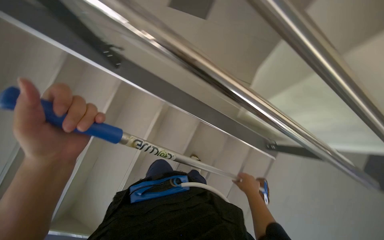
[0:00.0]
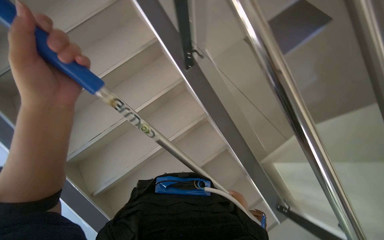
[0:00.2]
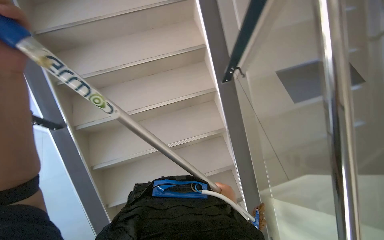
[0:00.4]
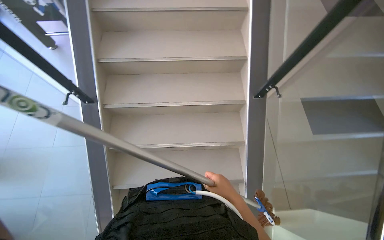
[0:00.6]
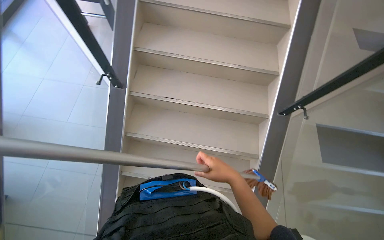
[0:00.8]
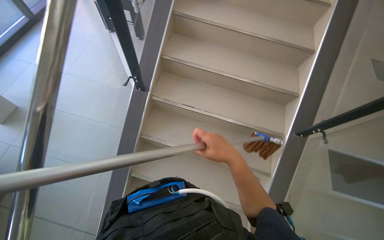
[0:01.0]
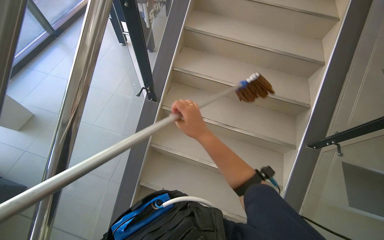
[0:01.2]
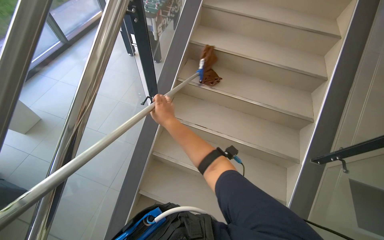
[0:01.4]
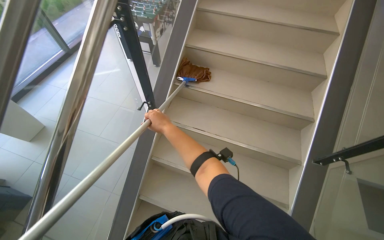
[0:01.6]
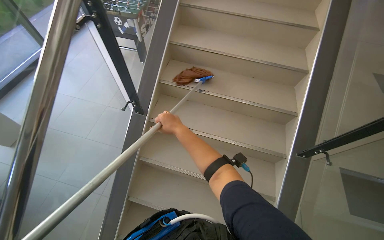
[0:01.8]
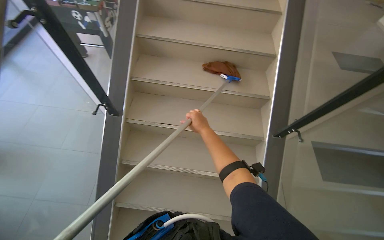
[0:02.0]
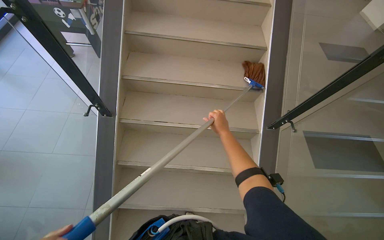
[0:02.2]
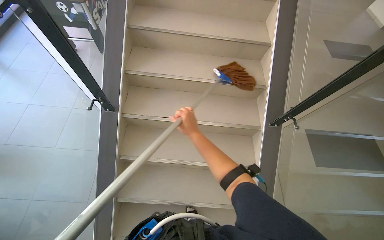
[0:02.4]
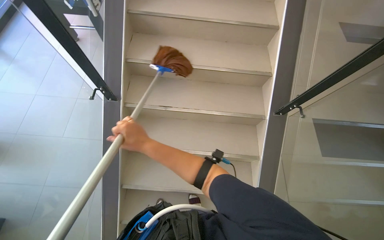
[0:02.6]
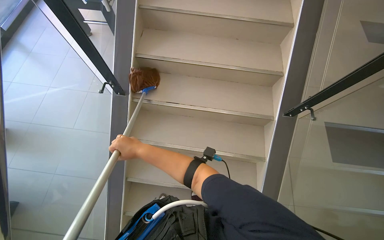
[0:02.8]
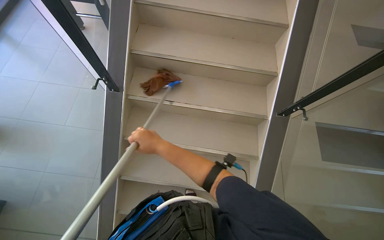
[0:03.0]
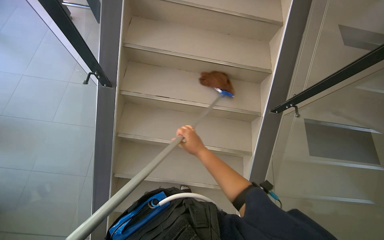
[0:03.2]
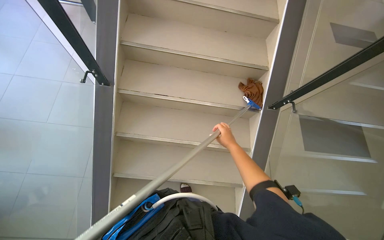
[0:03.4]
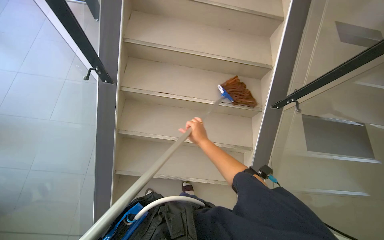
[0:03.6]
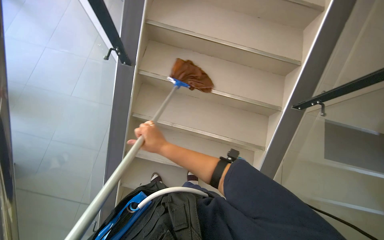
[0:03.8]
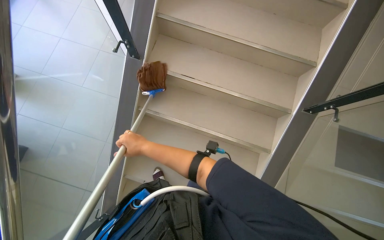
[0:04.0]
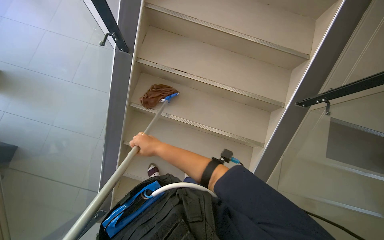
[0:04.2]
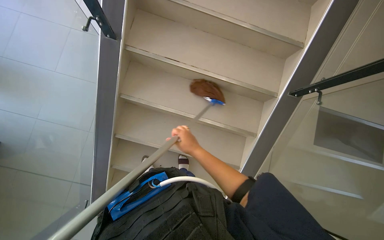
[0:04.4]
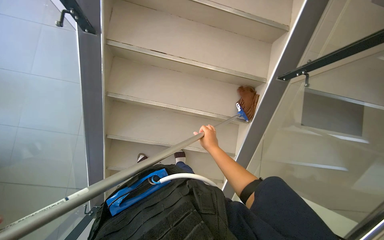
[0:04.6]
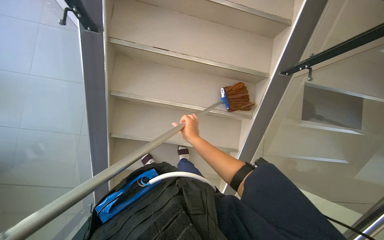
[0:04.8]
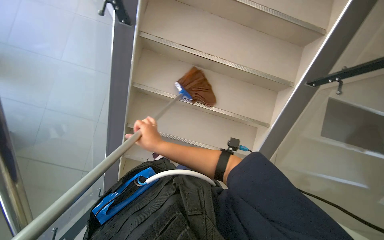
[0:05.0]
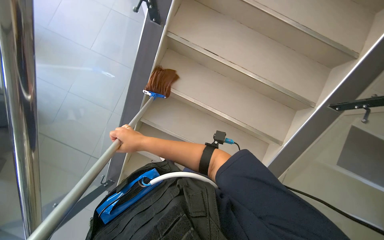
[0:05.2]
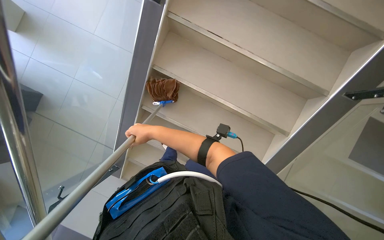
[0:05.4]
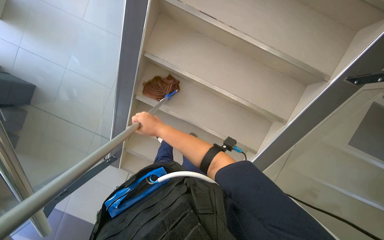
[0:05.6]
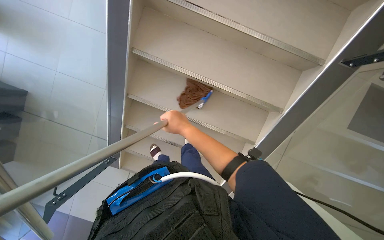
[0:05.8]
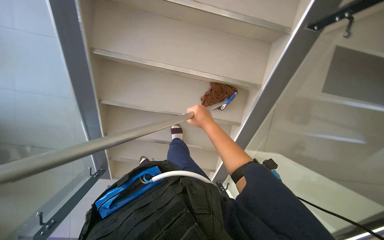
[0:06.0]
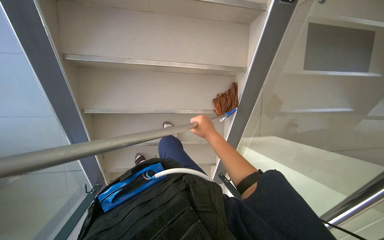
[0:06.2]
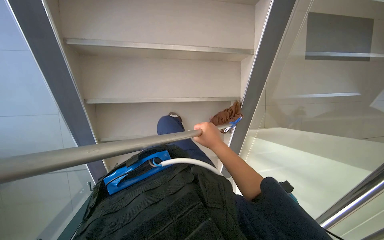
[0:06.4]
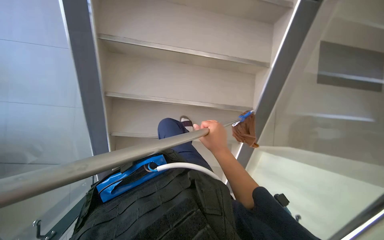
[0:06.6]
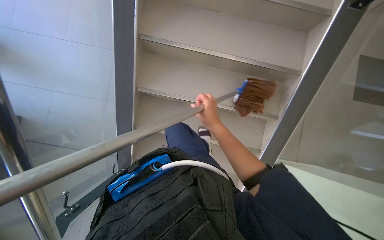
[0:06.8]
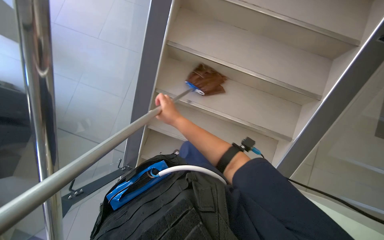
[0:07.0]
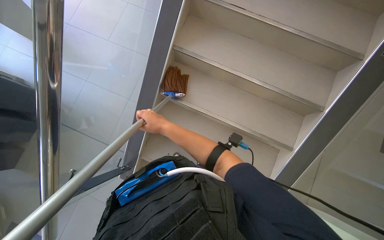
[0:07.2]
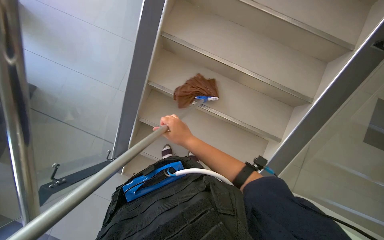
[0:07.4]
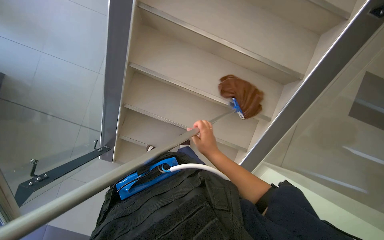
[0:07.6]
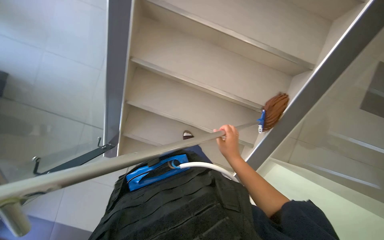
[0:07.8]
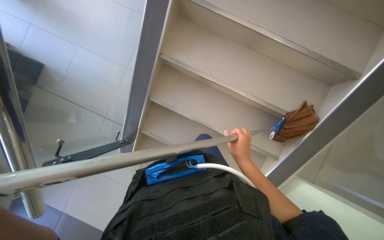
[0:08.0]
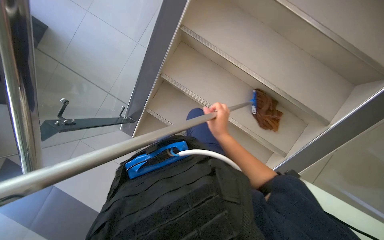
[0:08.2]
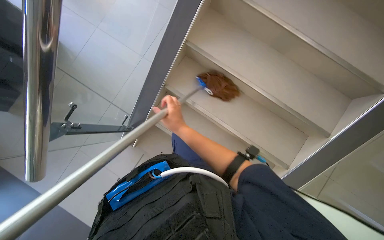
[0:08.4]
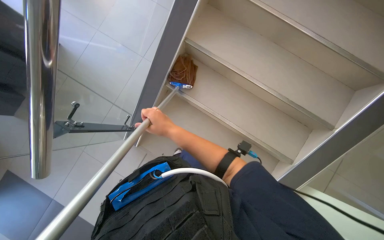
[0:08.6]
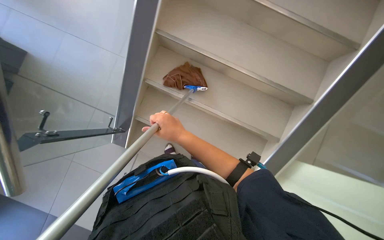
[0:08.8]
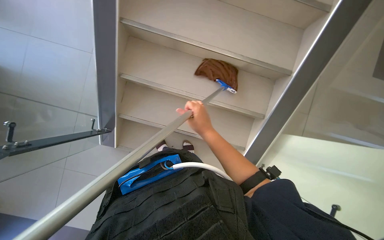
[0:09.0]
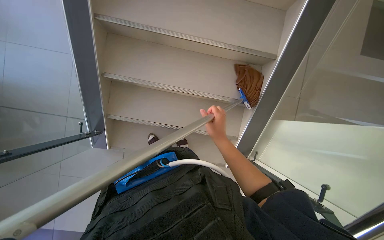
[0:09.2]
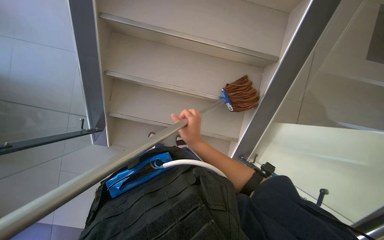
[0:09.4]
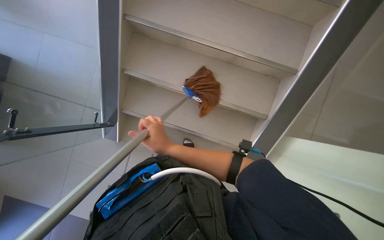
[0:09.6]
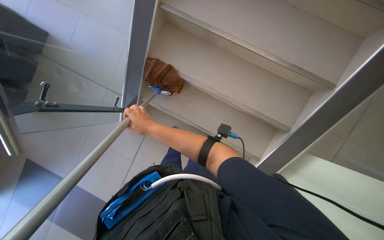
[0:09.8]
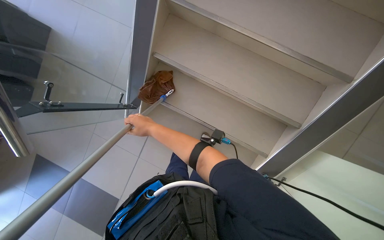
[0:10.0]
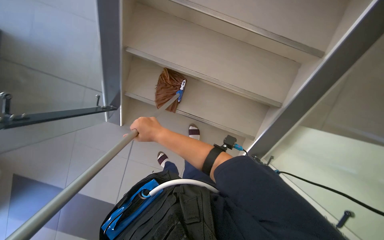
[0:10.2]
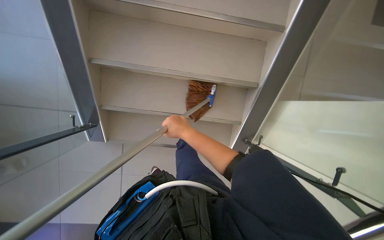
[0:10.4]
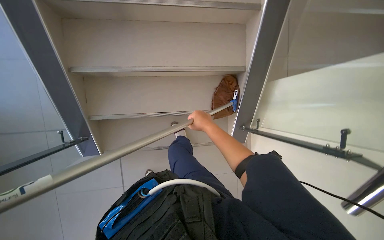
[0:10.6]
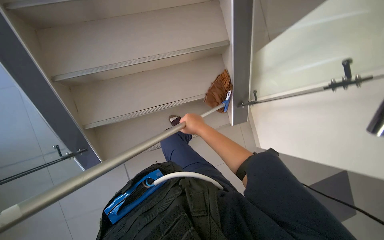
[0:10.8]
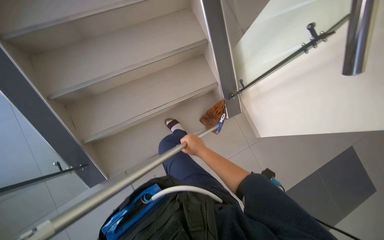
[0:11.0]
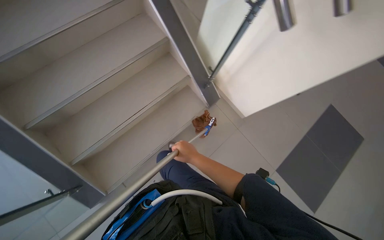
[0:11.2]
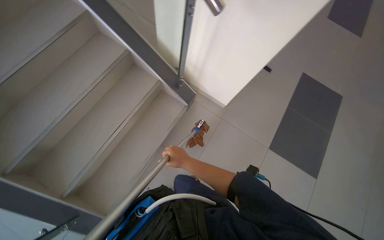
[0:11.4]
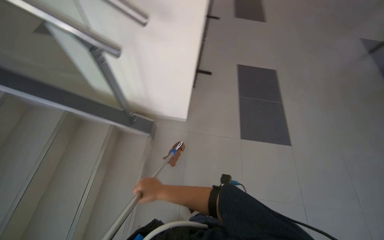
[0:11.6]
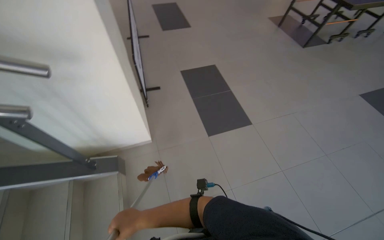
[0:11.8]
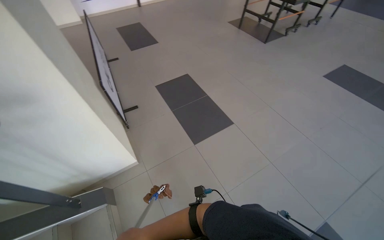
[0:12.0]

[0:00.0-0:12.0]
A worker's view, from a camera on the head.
Job: mopping floor.
The whole recording: Cleaning stairs. The worker cleans the stairs with a mop, moving downwards.
0:00.0 to 0:01.6: The wearer's head swings approximately 75 degrees to the left.
0:01.6 to 0:03.0: The wearer looks about 15 degrees further downward. The right hand swings left and right, roughly 30 cm each way, with 2 reversals.
0:03.0 to 0:04.4: The camera pitches downward, by roughly 15 degrees. The right hand swings left and right, approximately 30 cm each way, with 2 reversals.
0:04.4 to 0:06.0: The wearer looks about 20 degrees further downward. The right hand goes left and right, approximately 25 cm each way, reversing 2 times.
0:06.0 to 0:07.6: The right hand shifts approximately 20 cm down the picture, and goes to the left and returns, some 15 cm each way.
0:07.6 to 0:09.0: The right hand reaches approximately 35 cm to the left, then returns.
0:10.4 to 0:12.0: The wearer moves some 80 cm. The head turns to the right by about 110 degrees. The view tilts some 25 degrees upward.

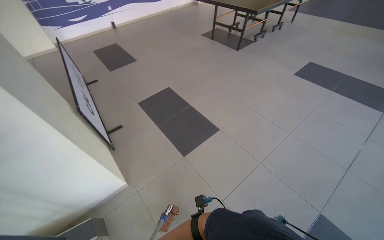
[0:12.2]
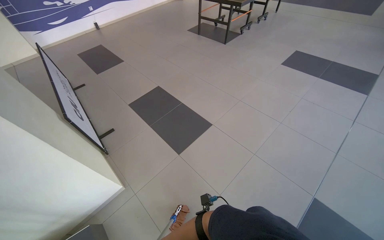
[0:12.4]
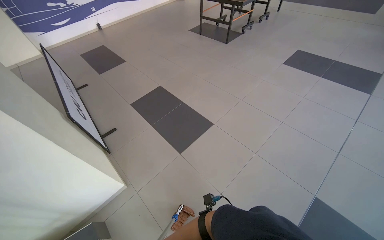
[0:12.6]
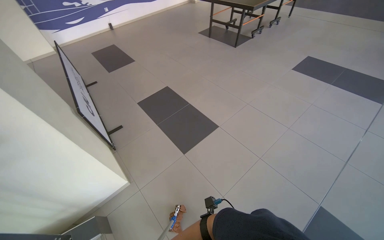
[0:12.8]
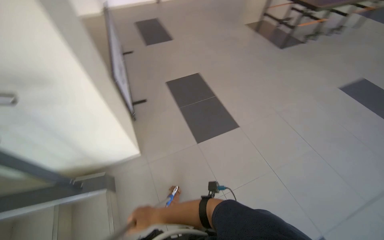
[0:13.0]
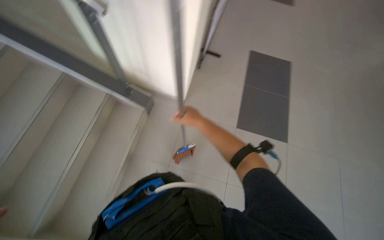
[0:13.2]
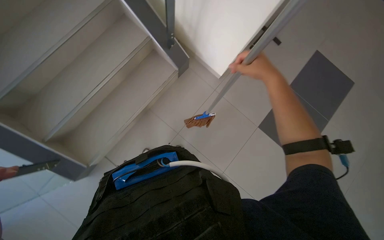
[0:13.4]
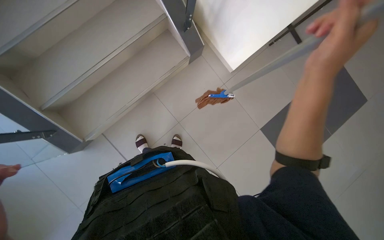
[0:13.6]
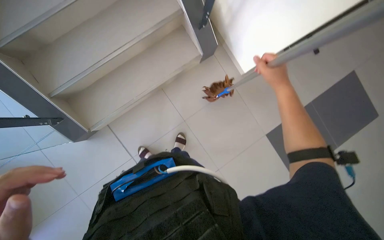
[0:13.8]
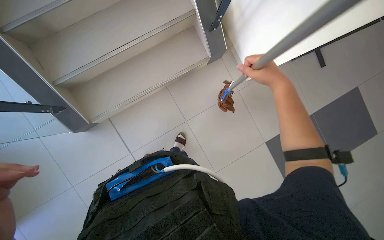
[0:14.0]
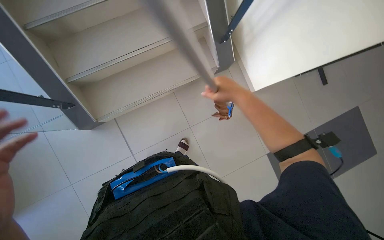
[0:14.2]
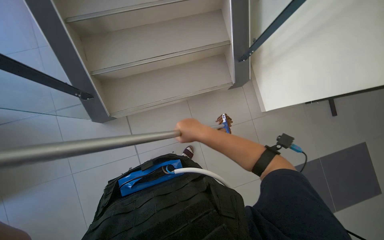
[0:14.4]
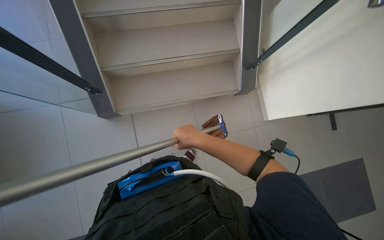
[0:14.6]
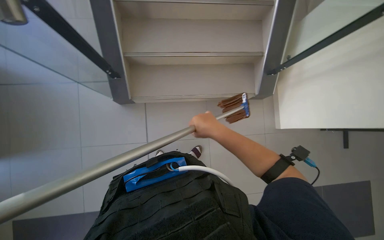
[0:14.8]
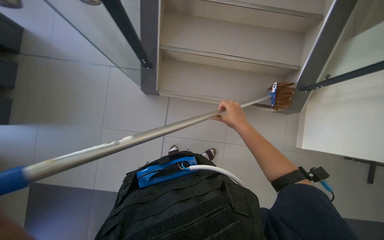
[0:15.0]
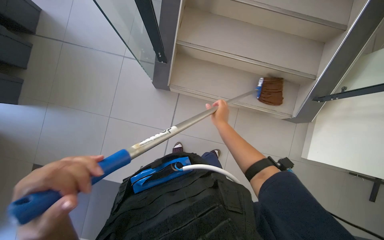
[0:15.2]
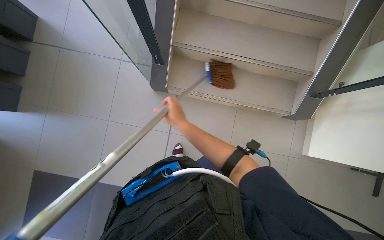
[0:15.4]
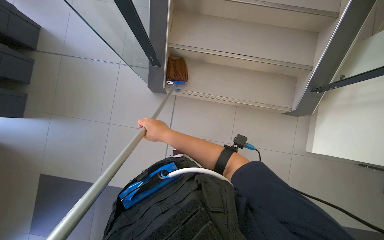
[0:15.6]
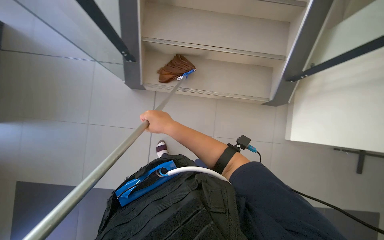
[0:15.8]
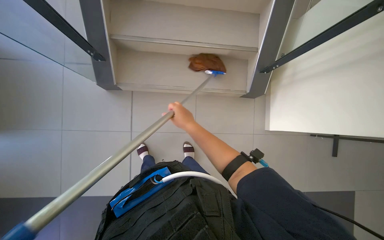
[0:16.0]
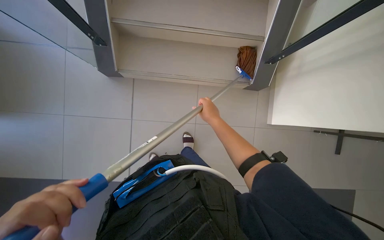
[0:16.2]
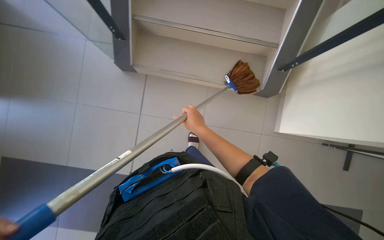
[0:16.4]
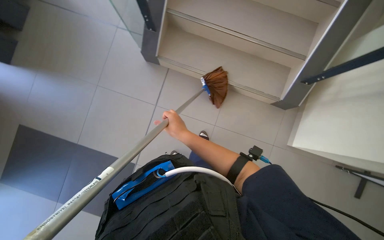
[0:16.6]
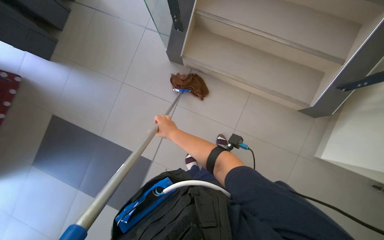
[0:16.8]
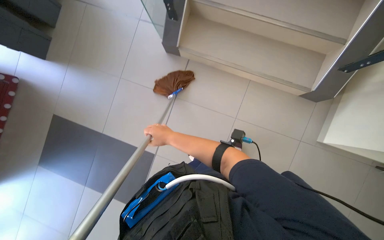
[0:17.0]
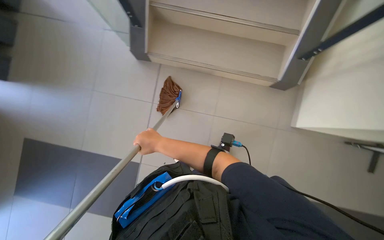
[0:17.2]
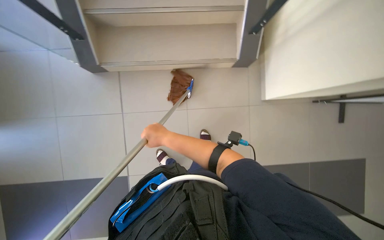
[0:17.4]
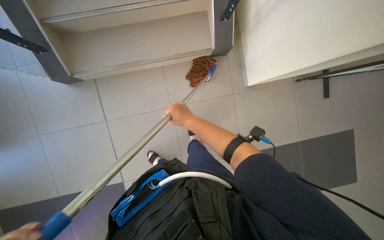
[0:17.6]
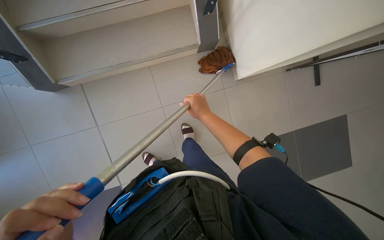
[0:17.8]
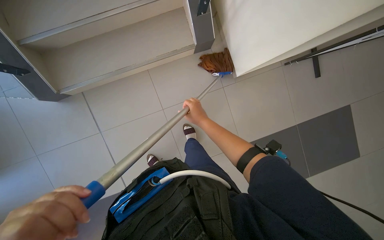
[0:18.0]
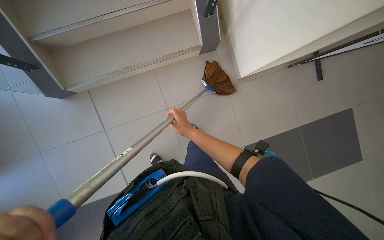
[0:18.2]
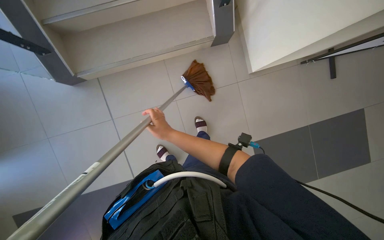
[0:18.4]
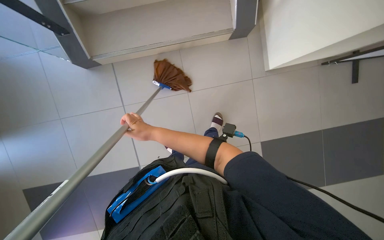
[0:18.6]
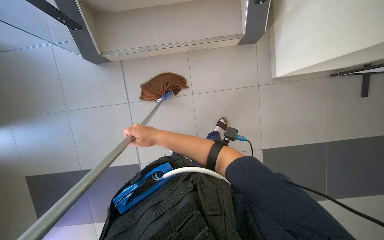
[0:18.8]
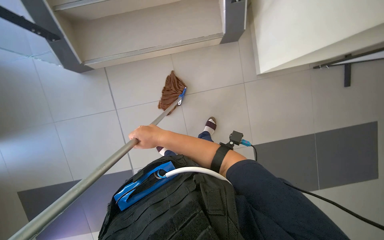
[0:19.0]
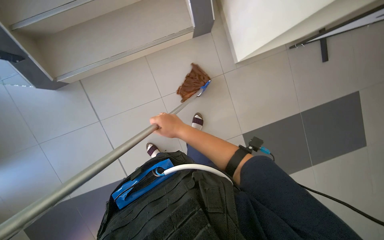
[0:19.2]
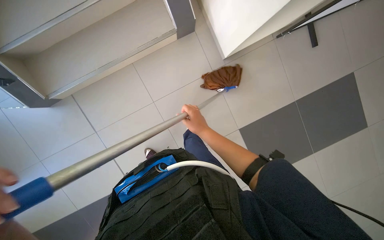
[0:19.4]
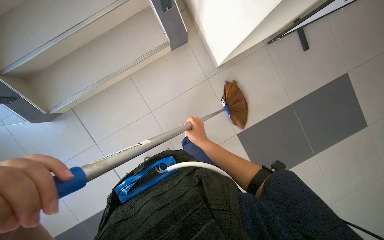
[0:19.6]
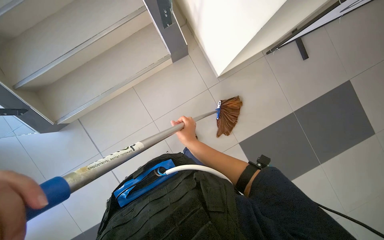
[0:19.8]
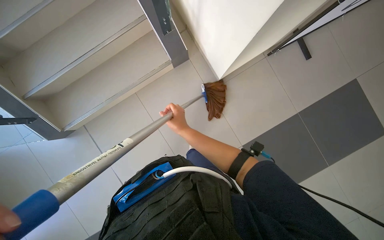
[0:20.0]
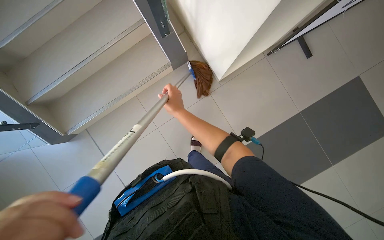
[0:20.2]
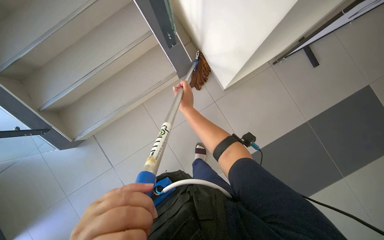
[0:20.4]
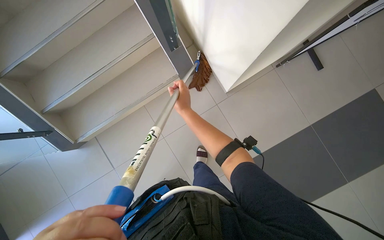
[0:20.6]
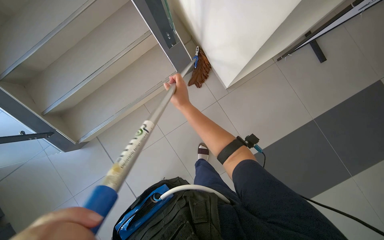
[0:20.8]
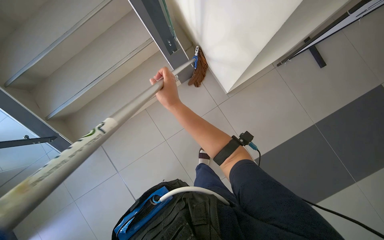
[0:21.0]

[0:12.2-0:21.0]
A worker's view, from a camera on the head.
Job: mopping floor.
The whole recording: Cleaning stairs. The worker cleans the stairs with a mop, moving downwards.
0:12.2 to 0:13.6: The head turns to the left by some 90 degrees. The wearer looks approximately 35 degrees further downward.
0:13.6 to 0:15.2: The wearer looks approximately 55 degrees further to the left.
0:15.2 to 0:16.6: The right hand goes left and right, some 20 cm each way, reversing 2 times.
0:16.6 to 0:18.0: The head turns to the right by about 35 degrees. The right hand goes some 20 cm farther from the camera and to the right.
0:18.0 to 0:19.6: The right hand moves about 30 cm to the left and comes back.
0:19.6 to 0:21.0: The right hand is displaced up the picture by about 25 cm.
